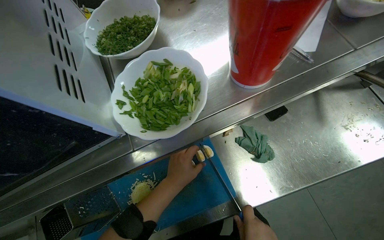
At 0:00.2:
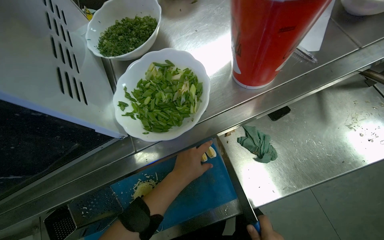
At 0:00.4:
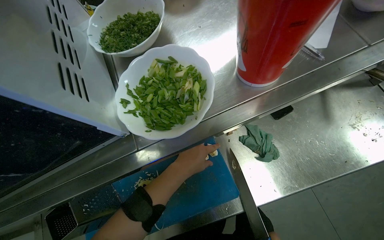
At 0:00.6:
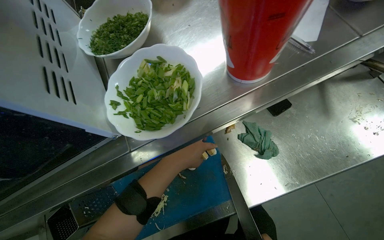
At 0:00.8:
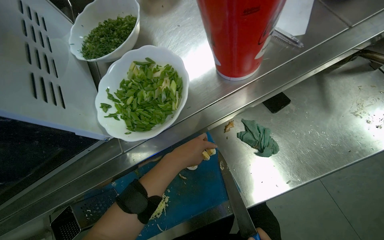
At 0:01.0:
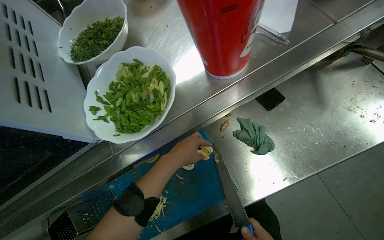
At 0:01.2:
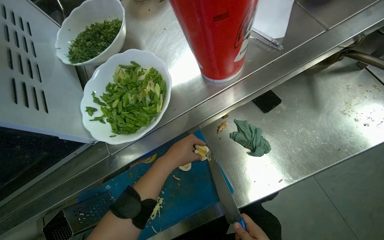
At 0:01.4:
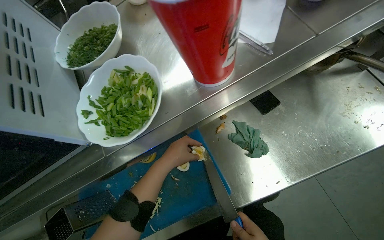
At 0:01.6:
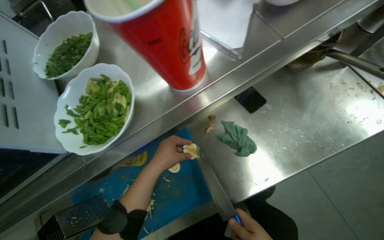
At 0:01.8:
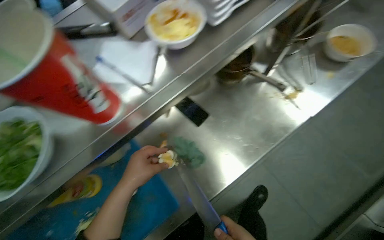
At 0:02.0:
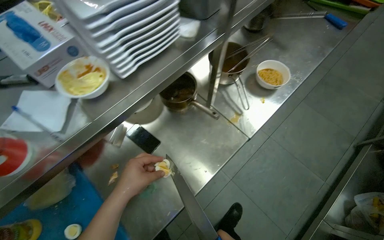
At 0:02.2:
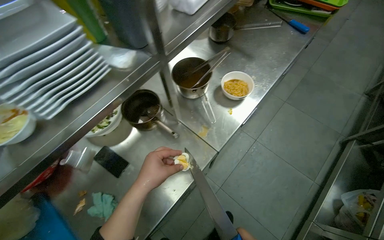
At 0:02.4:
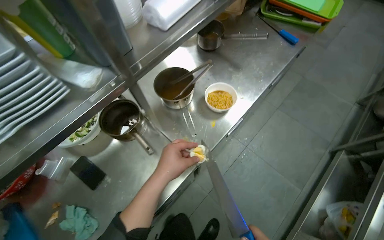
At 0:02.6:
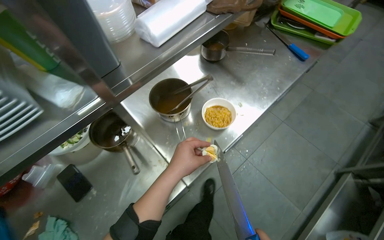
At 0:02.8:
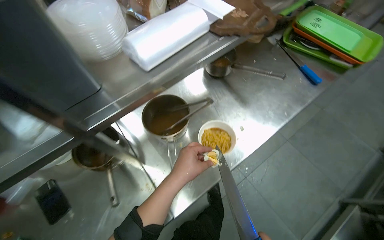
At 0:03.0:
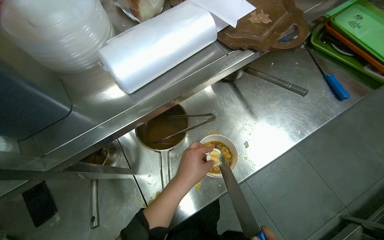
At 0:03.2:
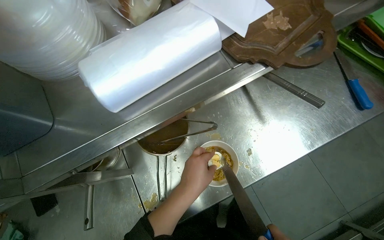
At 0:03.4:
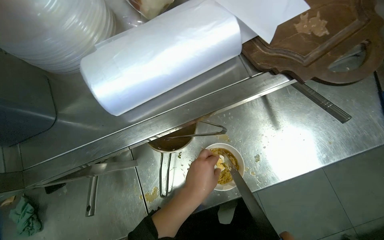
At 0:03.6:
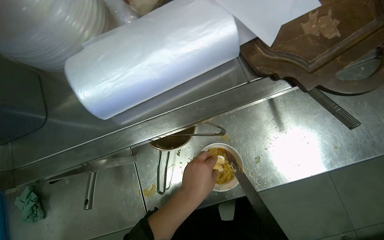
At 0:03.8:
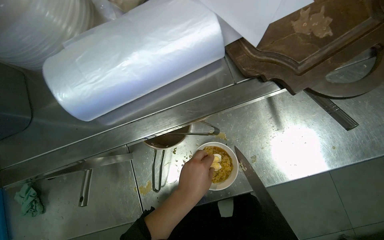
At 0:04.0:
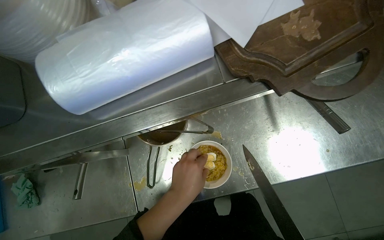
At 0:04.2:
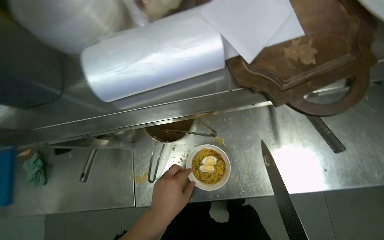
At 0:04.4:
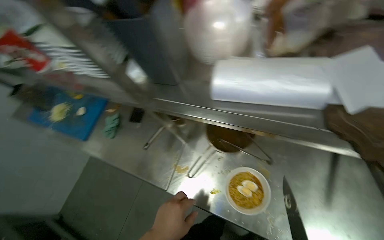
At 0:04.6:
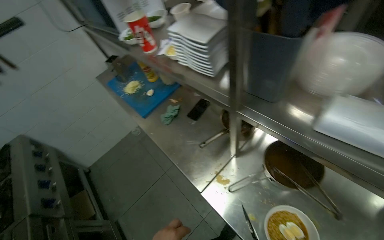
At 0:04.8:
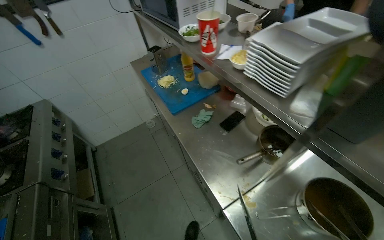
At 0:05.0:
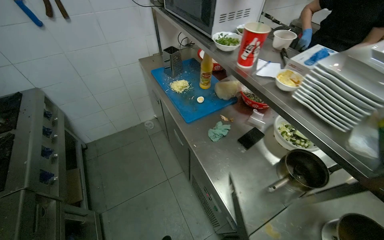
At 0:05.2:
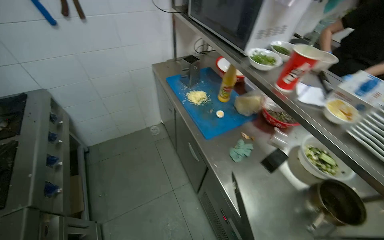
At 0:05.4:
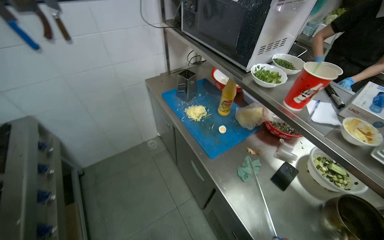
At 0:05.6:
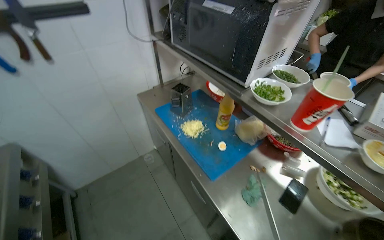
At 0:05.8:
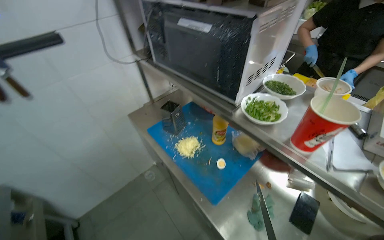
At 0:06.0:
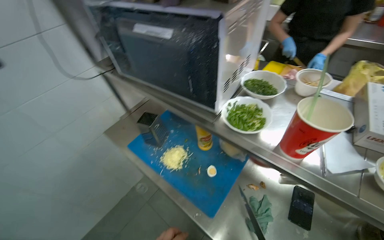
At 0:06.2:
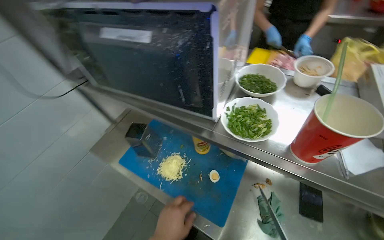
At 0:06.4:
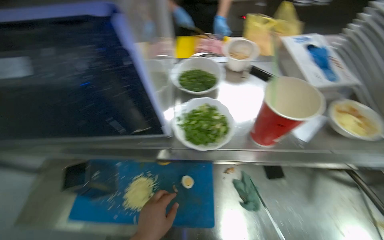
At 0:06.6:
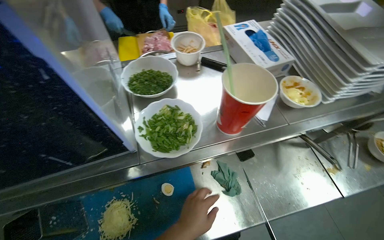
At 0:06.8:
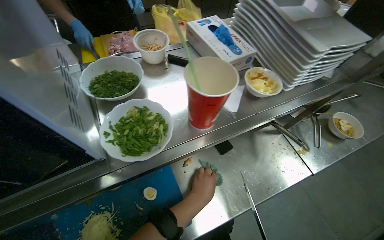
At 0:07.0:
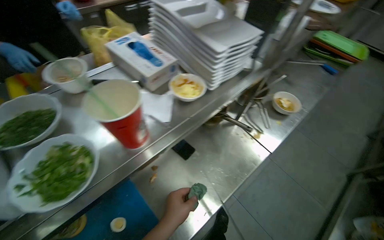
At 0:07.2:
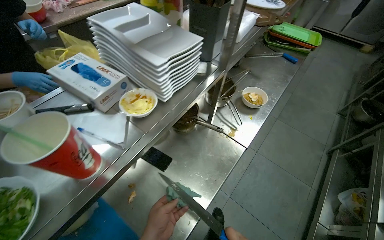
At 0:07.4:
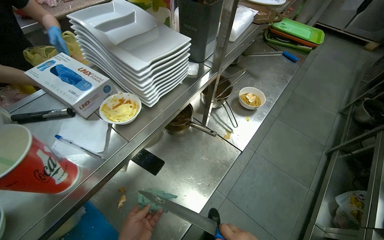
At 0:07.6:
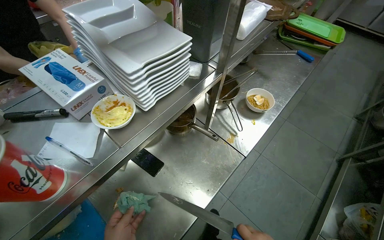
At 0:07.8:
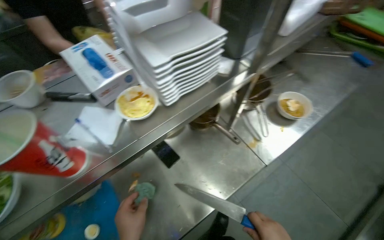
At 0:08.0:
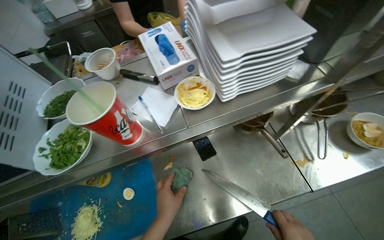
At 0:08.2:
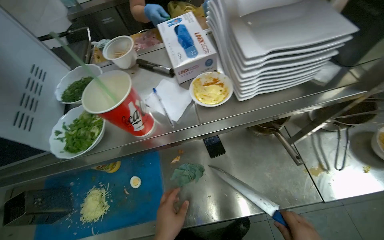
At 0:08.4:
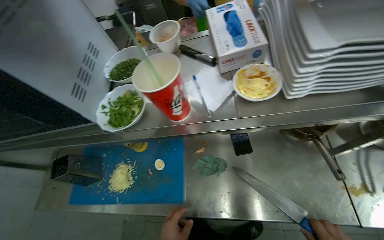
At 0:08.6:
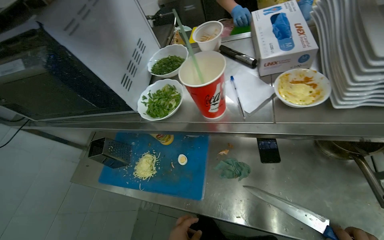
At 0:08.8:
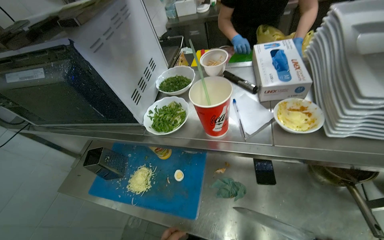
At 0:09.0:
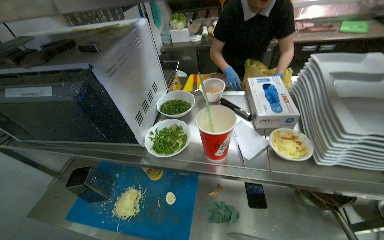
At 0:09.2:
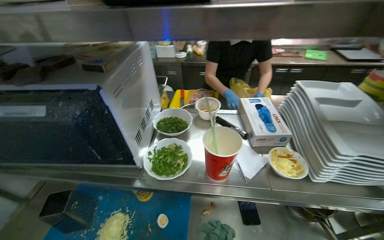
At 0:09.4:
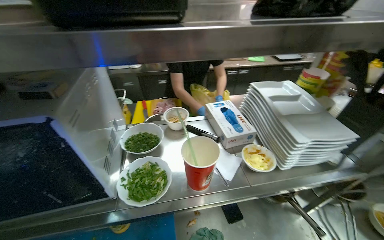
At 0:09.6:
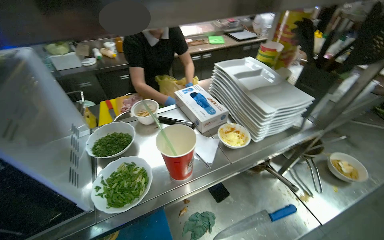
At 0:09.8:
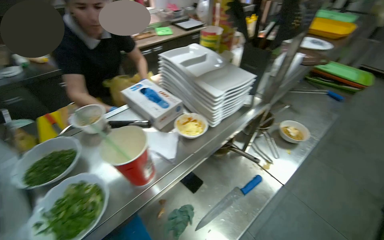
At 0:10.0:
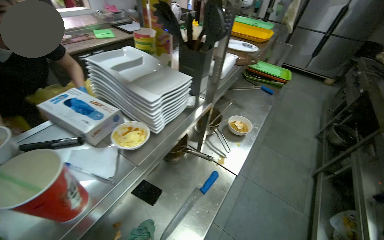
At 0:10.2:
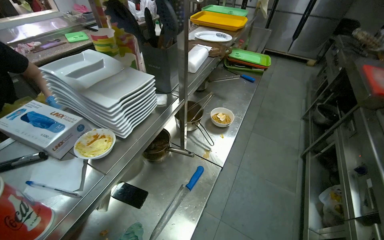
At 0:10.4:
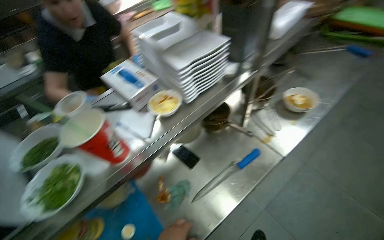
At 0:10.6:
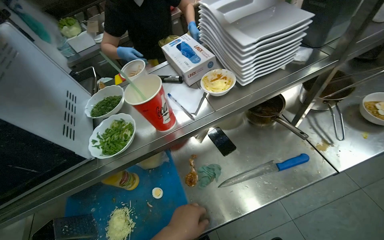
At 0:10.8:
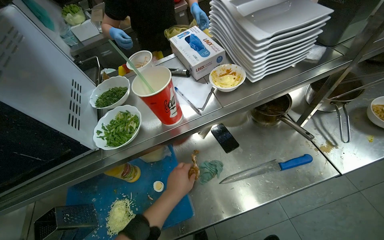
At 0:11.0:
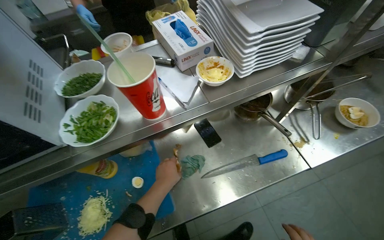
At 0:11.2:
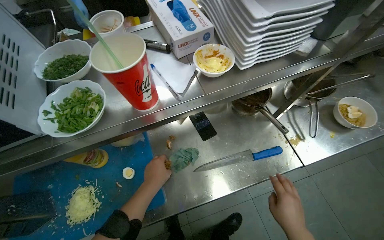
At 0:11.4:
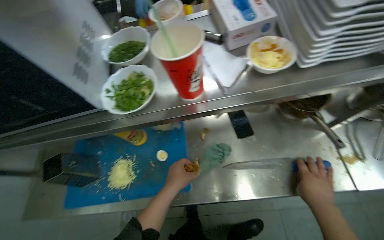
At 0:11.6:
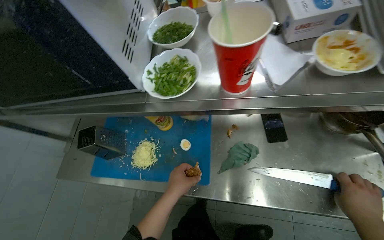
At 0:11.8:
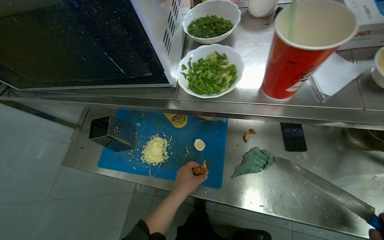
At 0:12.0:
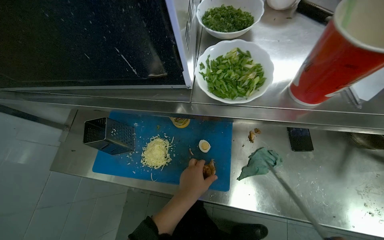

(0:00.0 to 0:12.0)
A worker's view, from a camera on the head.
Job: preparing food.
The whole recording: Adding ingredients to noodle bowl. The worker transfers noodles to a bowl, then adds sliced egg, meat, and green vegetables.
0:01.6 - 0:03.0: The camera travels about 60 cm.
0:03.0 - 0:04.4: The head turns to the left by approximately 55 degrees.
0:04.4 - 0:06.0: The head travels approximately 80 cm.
0:06.0 - 0:07.6: The head turns to the right by approximately 85 degrees.
0:10.4 - 0:12.0: The wearer looks roughly 50 degrees further to the left. The view tips downward by about 25 degrees.

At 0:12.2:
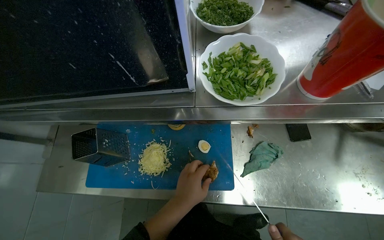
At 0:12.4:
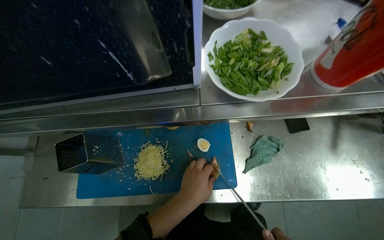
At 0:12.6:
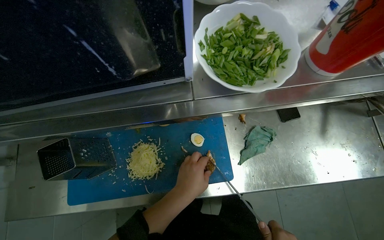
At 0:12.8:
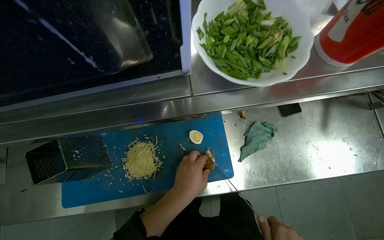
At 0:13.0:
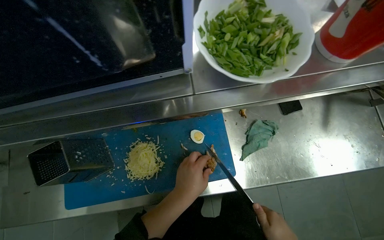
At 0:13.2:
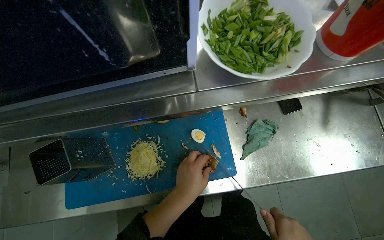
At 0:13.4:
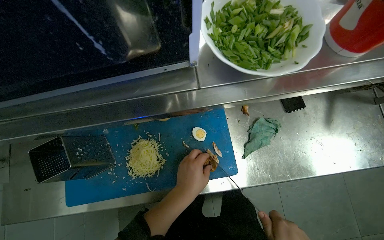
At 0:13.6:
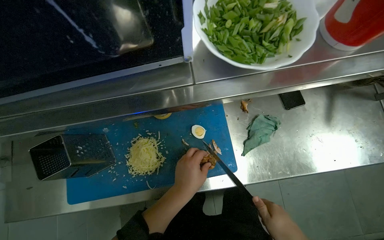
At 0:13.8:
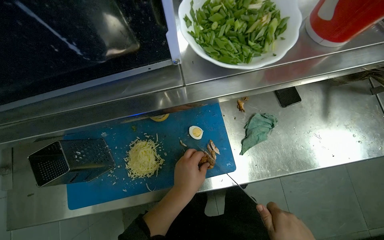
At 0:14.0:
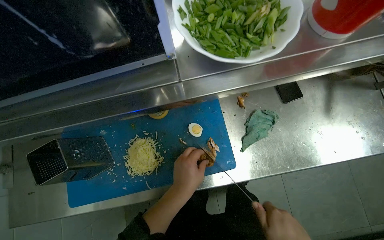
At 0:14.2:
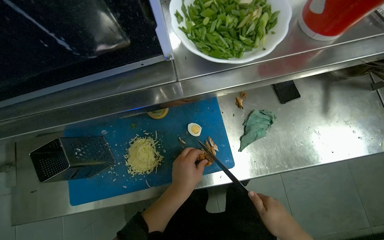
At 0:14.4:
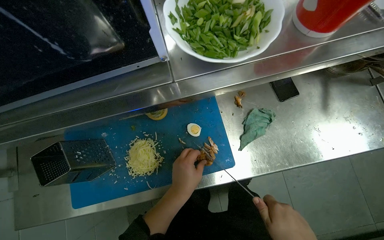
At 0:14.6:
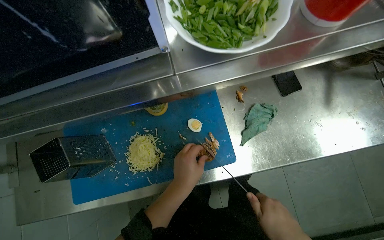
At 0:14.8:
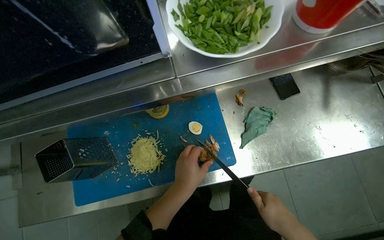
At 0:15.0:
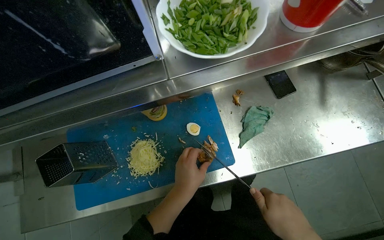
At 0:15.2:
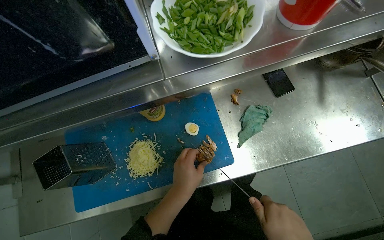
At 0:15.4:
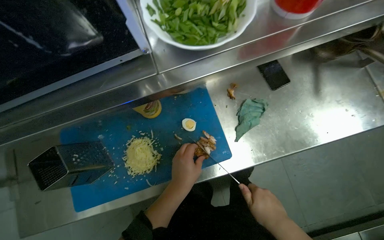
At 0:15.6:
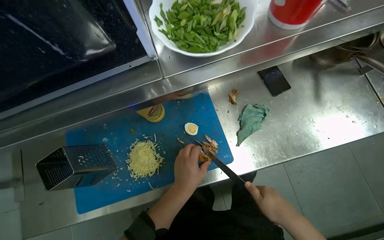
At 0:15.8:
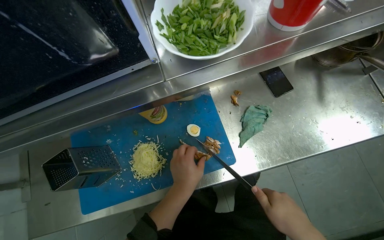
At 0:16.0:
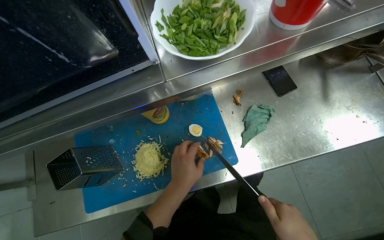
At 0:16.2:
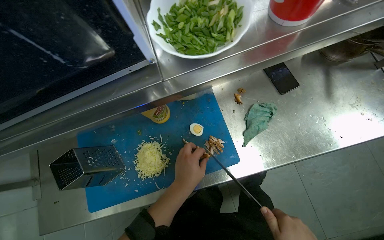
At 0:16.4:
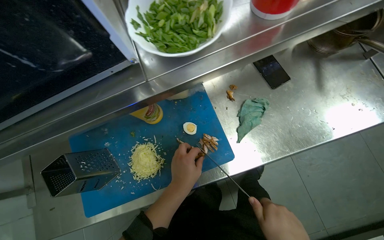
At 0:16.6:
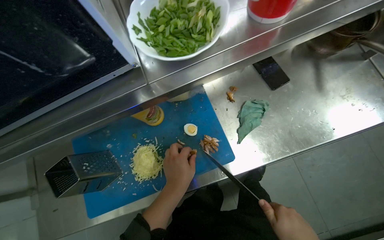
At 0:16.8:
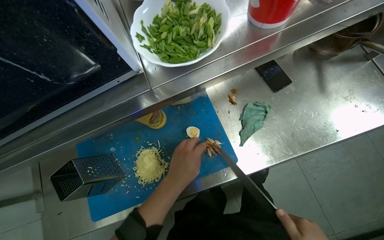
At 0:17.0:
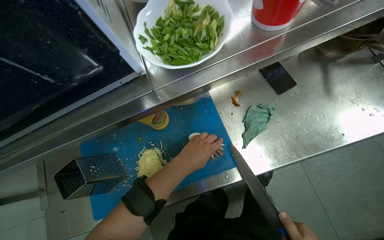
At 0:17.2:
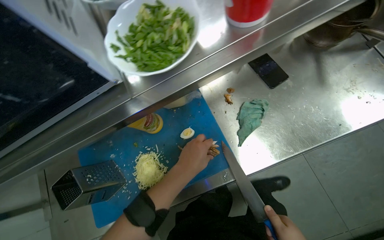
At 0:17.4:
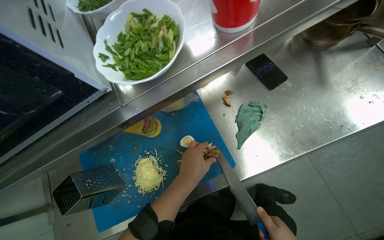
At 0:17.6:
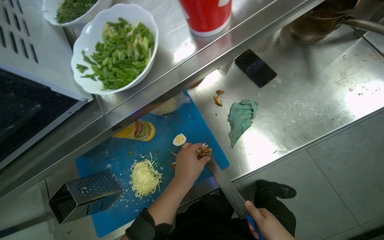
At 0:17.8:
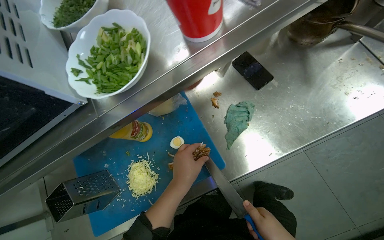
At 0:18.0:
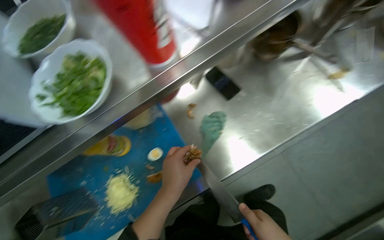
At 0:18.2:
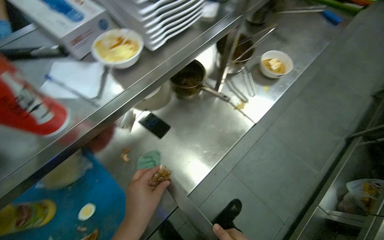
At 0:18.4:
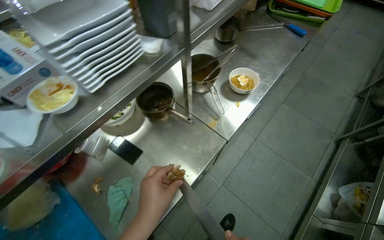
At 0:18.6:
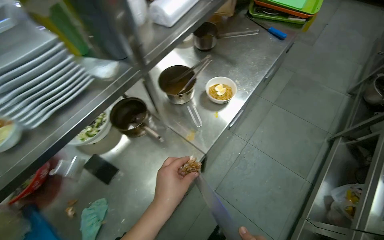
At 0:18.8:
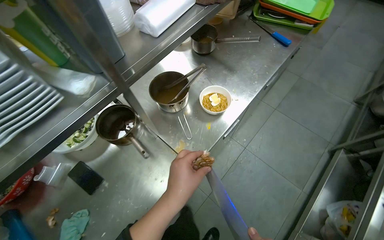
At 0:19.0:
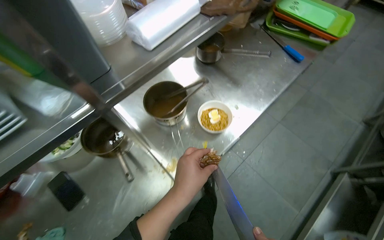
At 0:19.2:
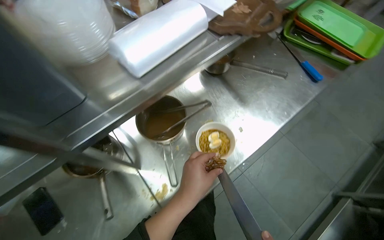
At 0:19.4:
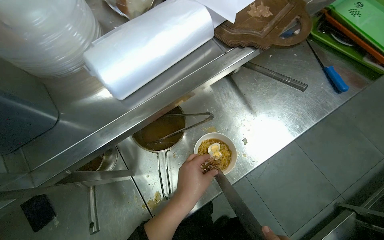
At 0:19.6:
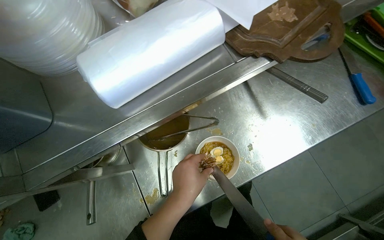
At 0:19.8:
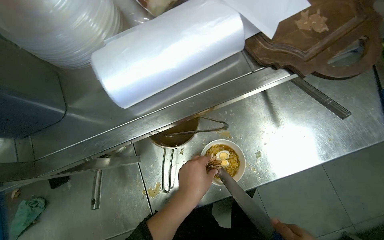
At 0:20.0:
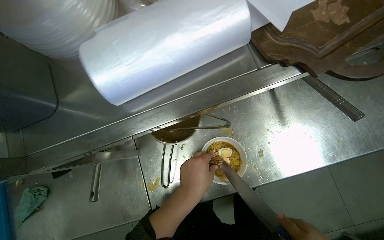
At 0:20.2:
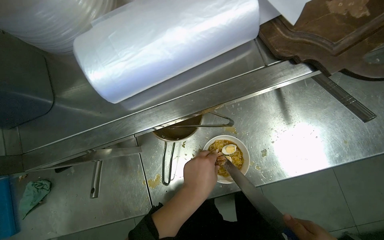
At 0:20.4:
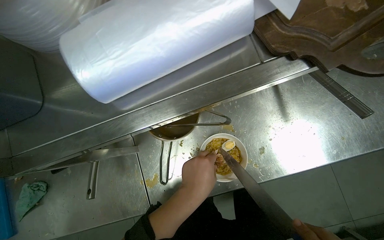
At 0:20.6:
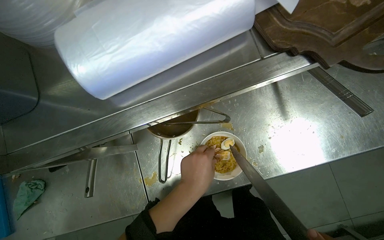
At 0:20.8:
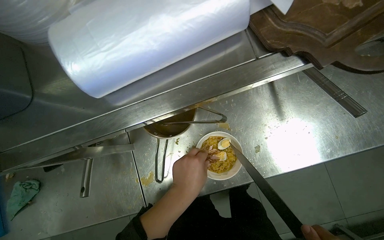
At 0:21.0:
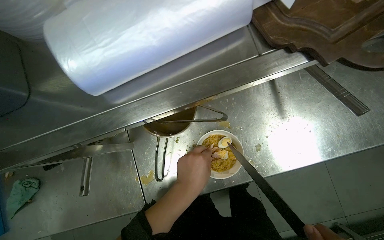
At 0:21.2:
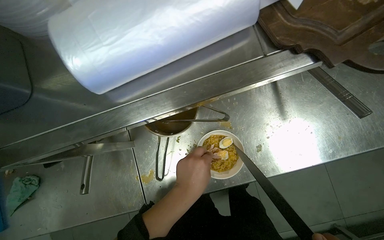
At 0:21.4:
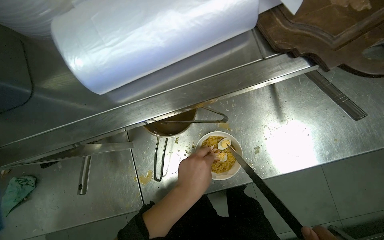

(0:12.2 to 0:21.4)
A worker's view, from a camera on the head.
Job: preparing food.
The whole recording: Adding ingredients to noodle bowl. The worker transfers noodles to a bowl, then adds sliced egg, meat, and green vegetables.
0:16.8 - 0:18.4: The wearer's head swings about 25 degrees to the right.
0:18.4 - 0:19.8: The camera travels roughly 60 cm. The view tips downward by approximately 20 degrees. The scene rotates clockwise by about 25 degrees.
